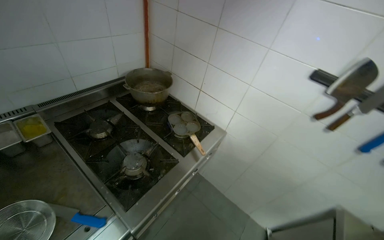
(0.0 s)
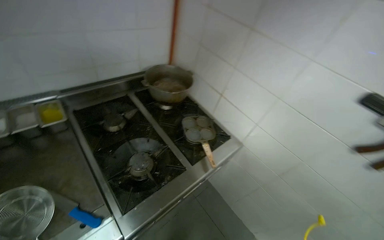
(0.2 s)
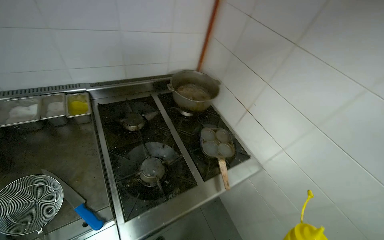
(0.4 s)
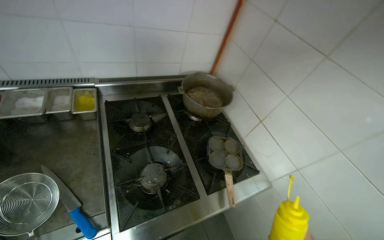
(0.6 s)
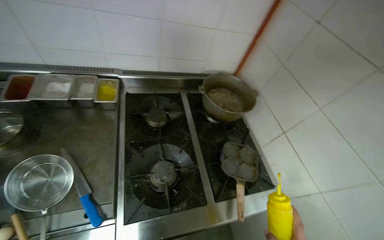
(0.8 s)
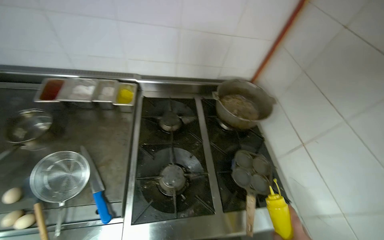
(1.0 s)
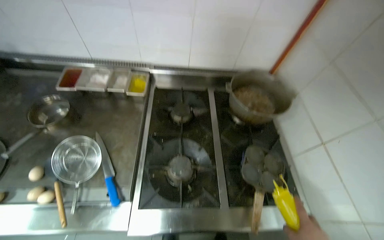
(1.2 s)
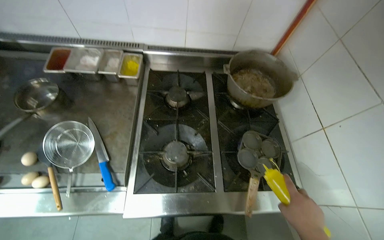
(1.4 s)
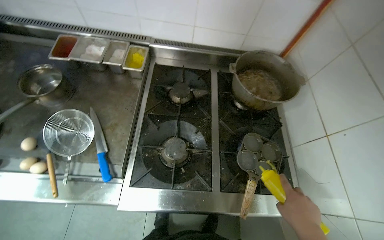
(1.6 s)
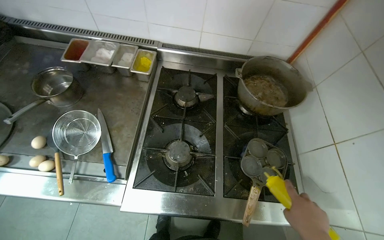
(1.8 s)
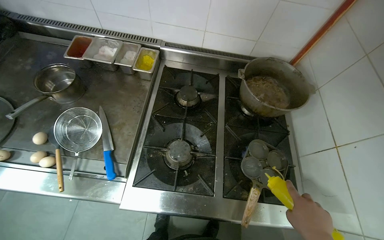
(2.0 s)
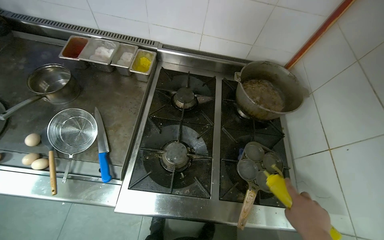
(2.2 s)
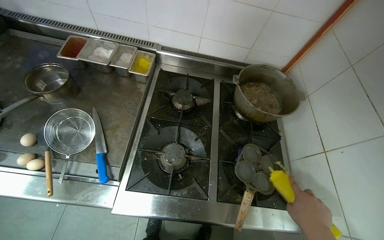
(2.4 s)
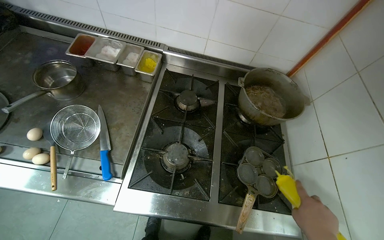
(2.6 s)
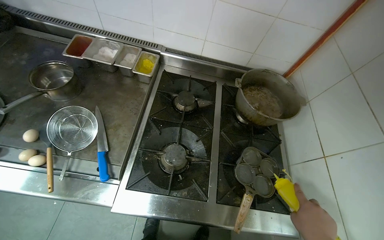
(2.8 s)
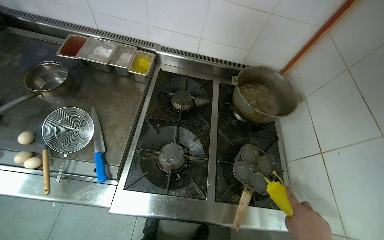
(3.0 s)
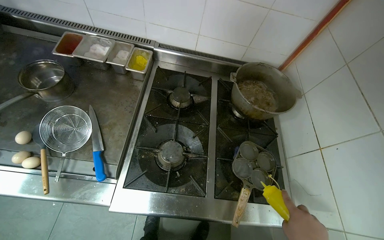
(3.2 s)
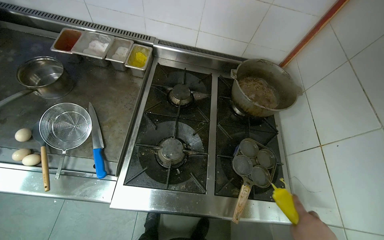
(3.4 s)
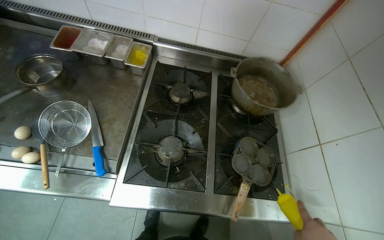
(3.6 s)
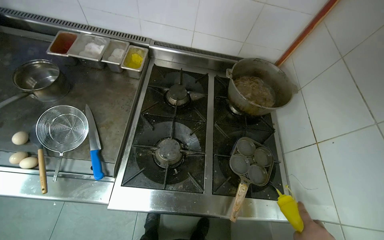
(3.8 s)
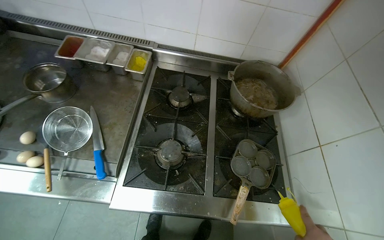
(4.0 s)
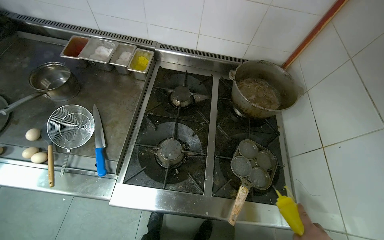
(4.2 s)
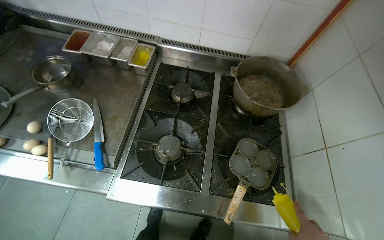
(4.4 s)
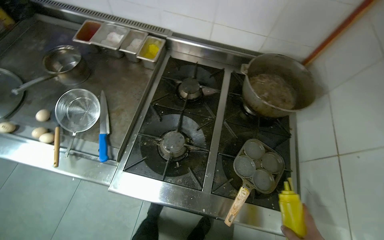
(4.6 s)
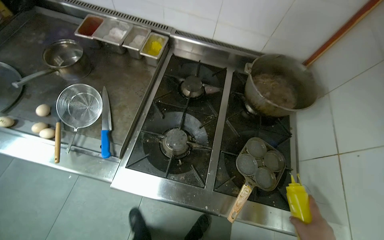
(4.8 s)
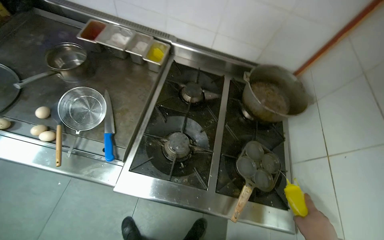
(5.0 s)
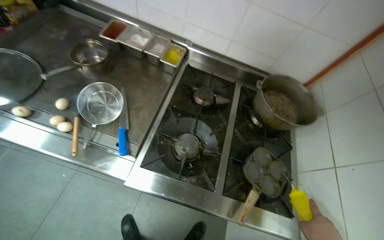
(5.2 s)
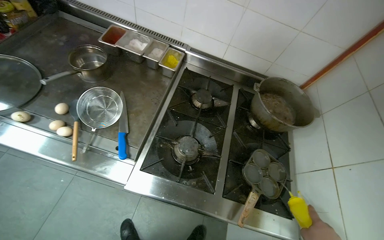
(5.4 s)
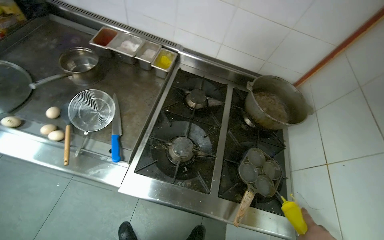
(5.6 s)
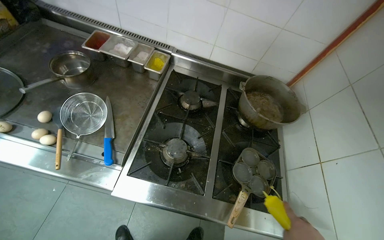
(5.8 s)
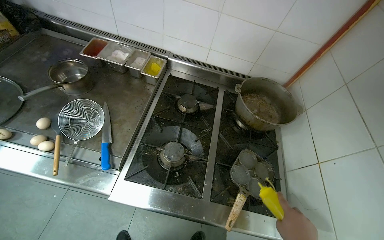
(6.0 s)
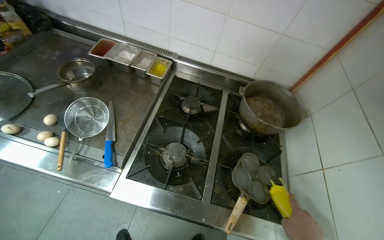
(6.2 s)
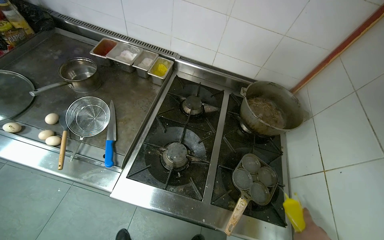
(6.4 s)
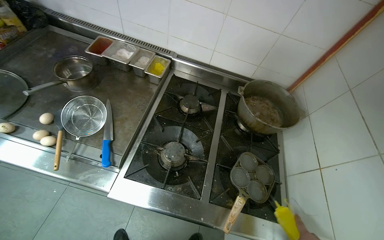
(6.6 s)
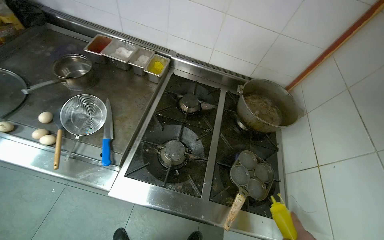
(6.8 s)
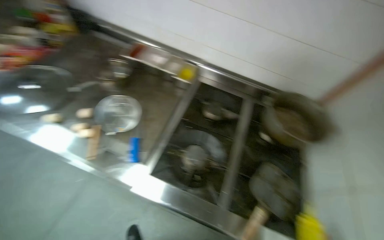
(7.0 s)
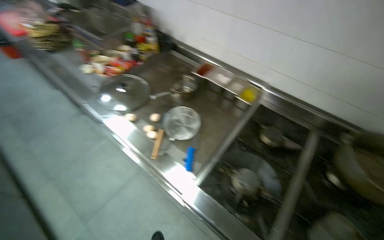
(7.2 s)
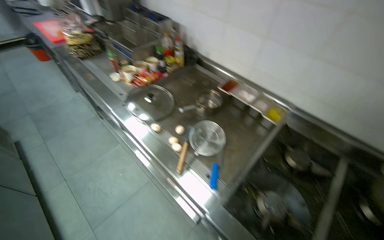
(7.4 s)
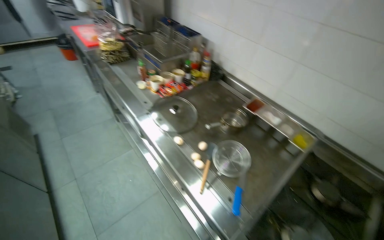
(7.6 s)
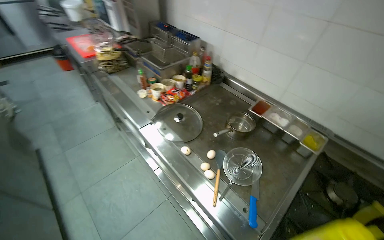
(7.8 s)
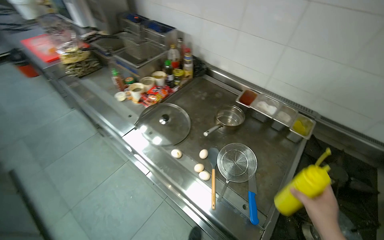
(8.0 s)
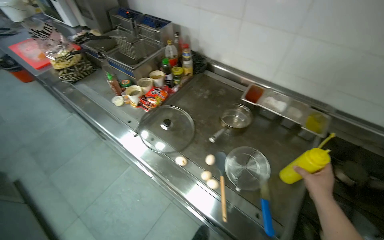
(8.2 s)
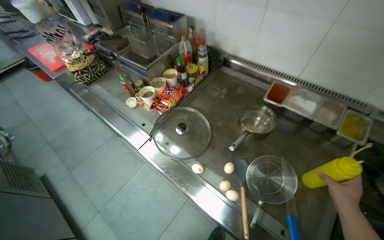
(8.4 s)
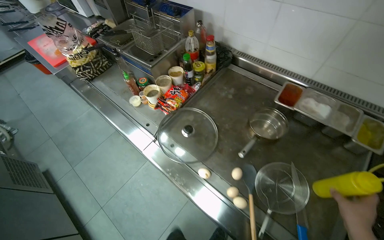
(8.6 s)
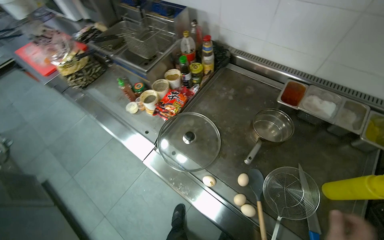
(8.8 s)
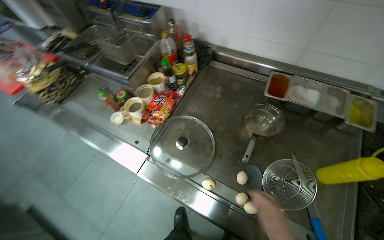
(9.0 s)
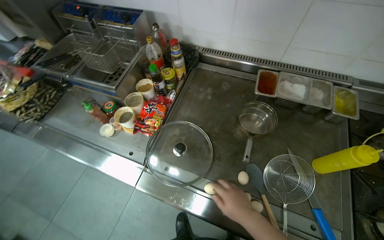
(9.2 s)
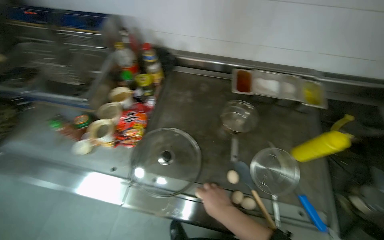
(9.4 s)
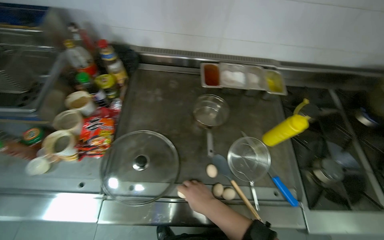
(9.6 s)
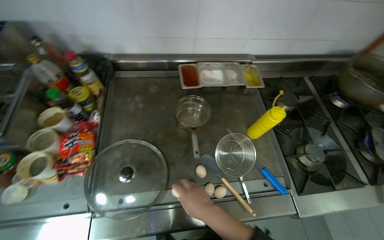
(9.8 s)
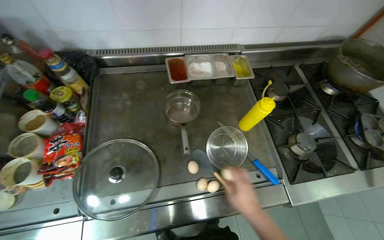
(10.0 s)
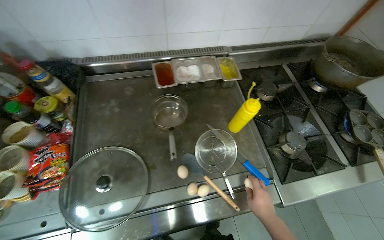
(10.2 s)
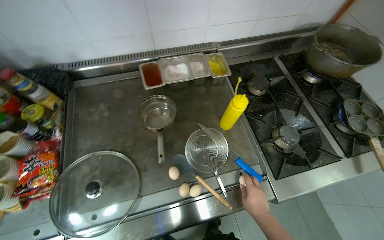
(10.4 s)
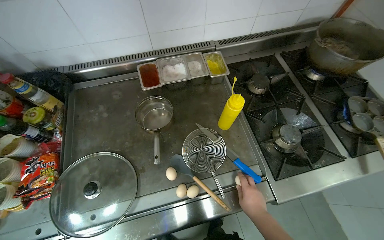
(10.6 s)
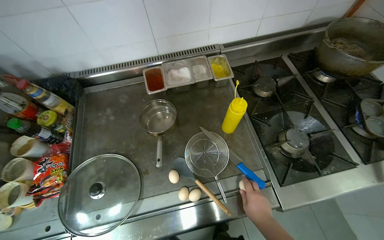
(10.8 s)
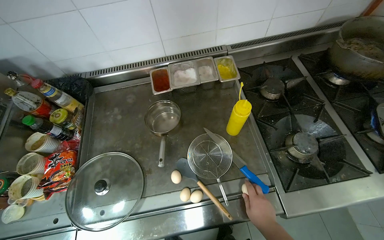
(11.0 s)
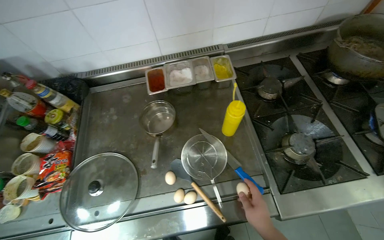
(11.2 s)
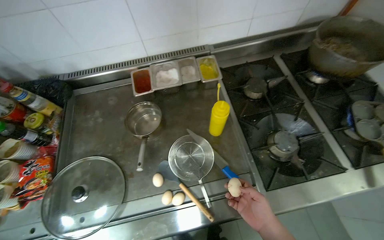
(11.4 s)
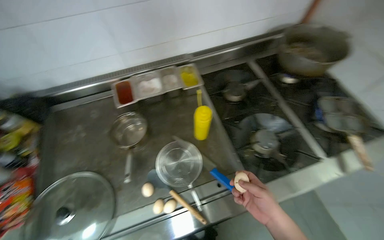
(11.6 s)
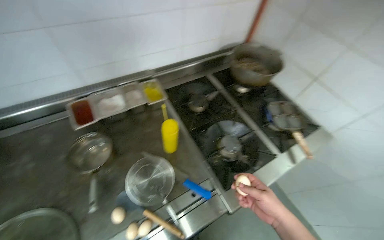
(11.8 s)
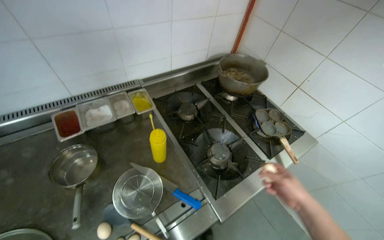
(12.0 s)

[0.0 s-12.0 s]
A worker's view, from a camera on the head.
Job: cooking food.
The whole recording: Cooking eggs on stove. The worker places a pan on the stove, adds oil, cracks multiple eggs into the pan, and adjusts the pan.
0.0 to 1.6 s: The head turns to the left by approximately 50 degrees.
6.0 to 7.6 s: The head turns to the left by roughly 40 degrees. The camera pitches upward, by about 15 degrees.
7.6 to 9.0 s: The camera is carried roughly 50 cm. The wearer looks approximately 15 degrees further downward.
9.0 to 10.4 s: The head rotates approximately 45 degrees to the right.
10.4 to 12.0 s: The head rotates about 20 degrees to the right.

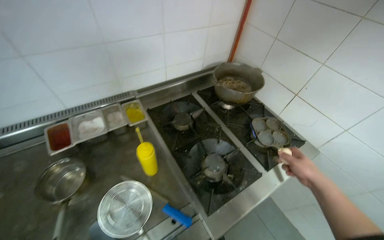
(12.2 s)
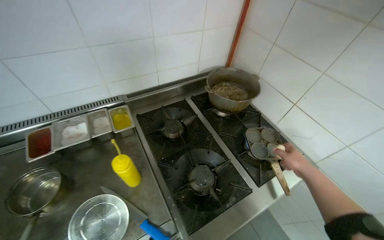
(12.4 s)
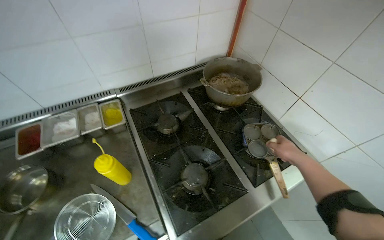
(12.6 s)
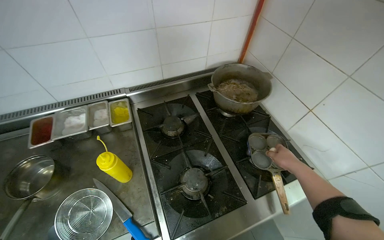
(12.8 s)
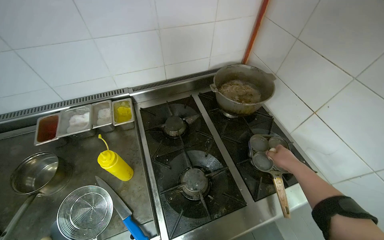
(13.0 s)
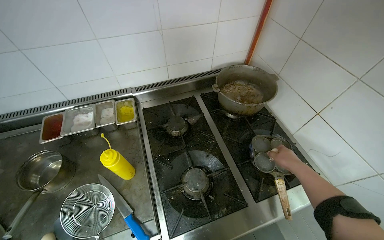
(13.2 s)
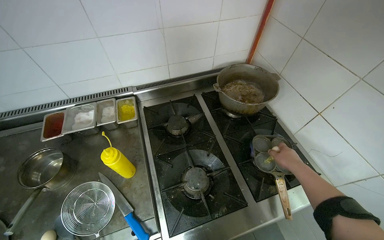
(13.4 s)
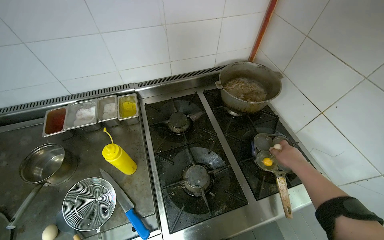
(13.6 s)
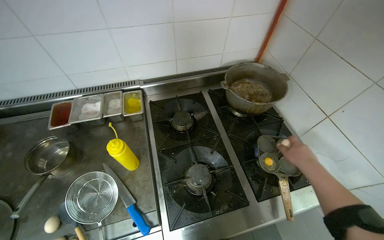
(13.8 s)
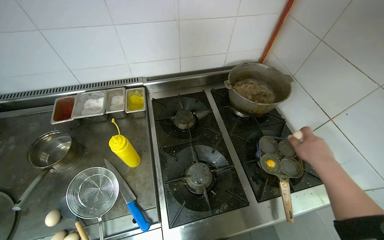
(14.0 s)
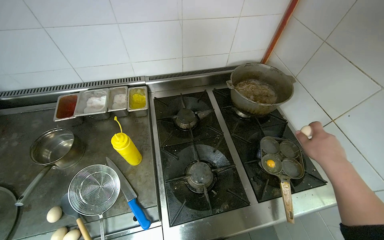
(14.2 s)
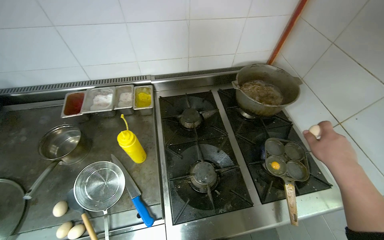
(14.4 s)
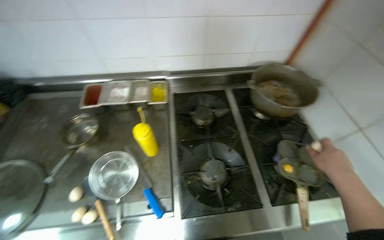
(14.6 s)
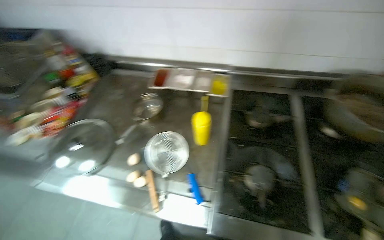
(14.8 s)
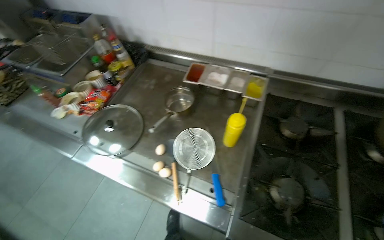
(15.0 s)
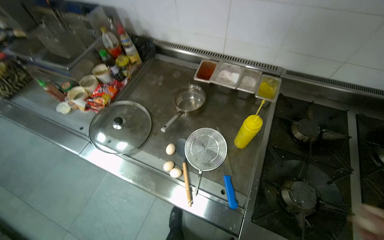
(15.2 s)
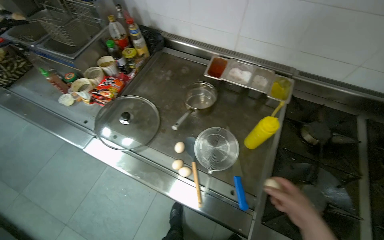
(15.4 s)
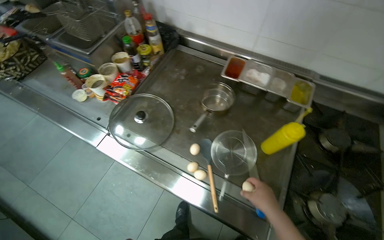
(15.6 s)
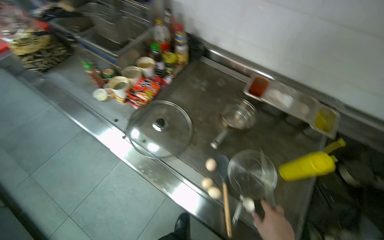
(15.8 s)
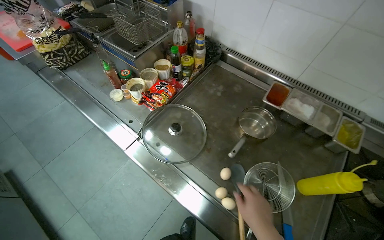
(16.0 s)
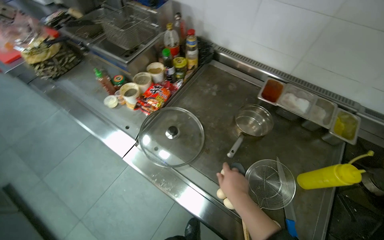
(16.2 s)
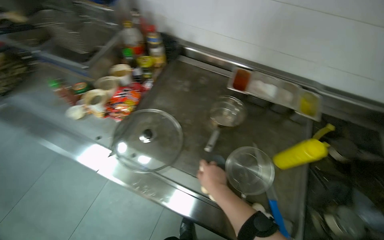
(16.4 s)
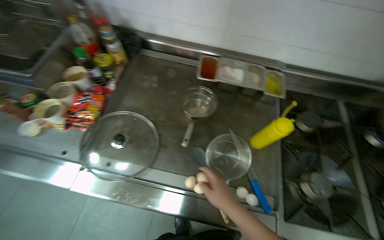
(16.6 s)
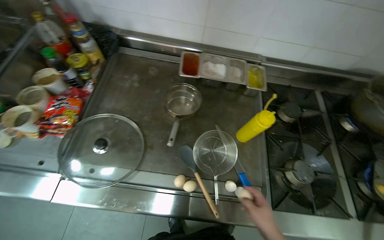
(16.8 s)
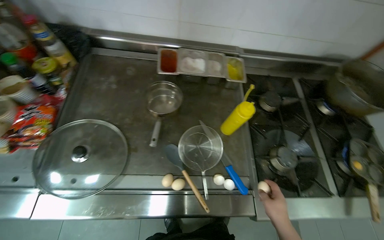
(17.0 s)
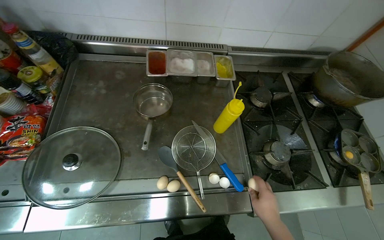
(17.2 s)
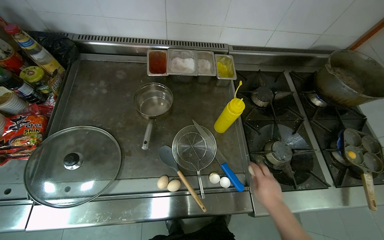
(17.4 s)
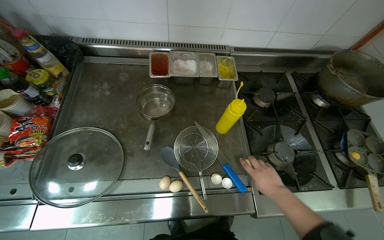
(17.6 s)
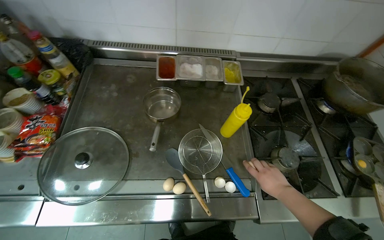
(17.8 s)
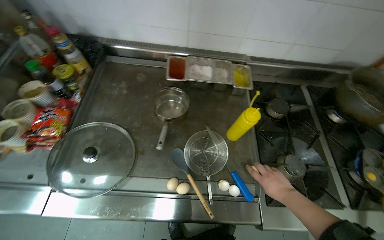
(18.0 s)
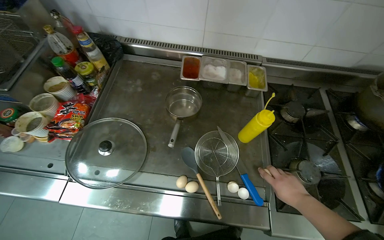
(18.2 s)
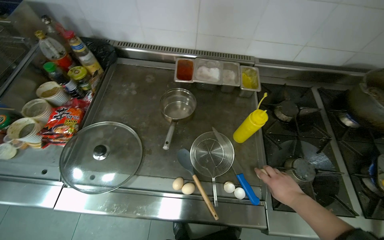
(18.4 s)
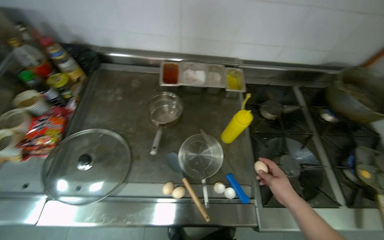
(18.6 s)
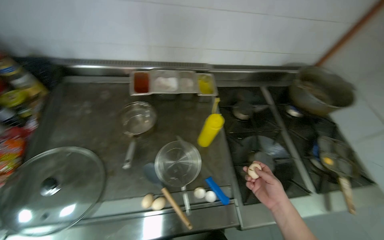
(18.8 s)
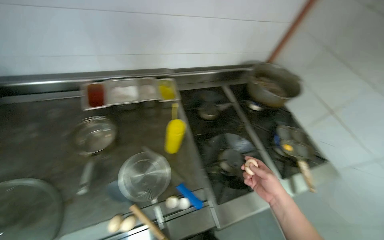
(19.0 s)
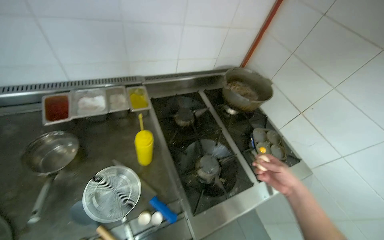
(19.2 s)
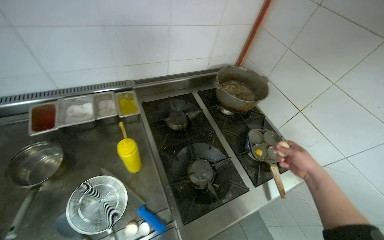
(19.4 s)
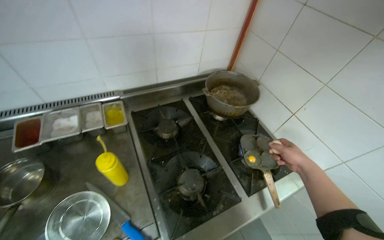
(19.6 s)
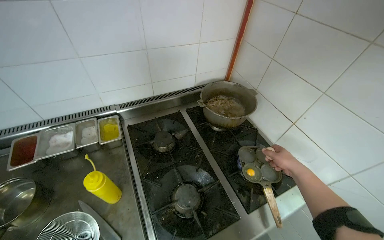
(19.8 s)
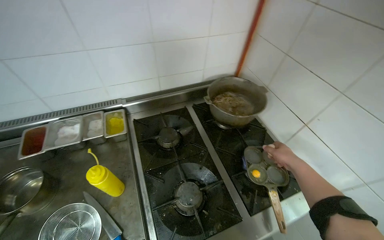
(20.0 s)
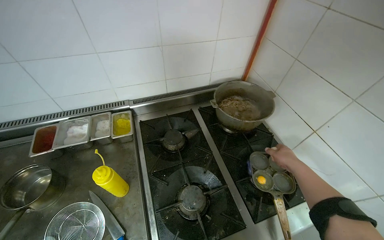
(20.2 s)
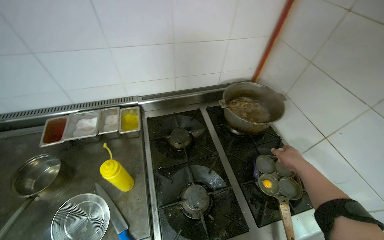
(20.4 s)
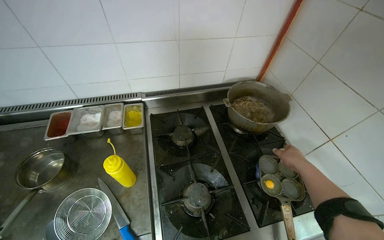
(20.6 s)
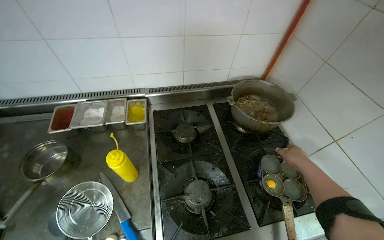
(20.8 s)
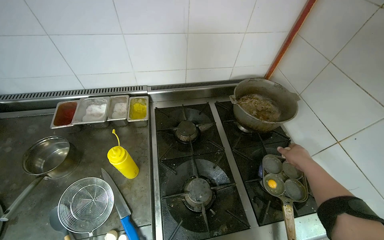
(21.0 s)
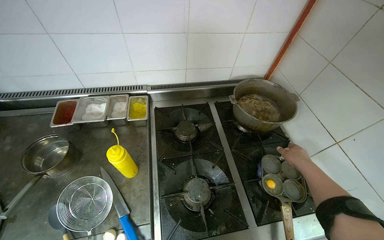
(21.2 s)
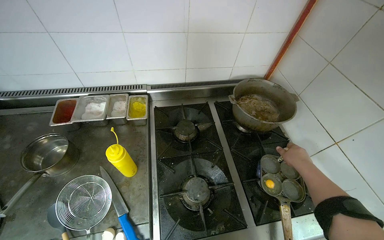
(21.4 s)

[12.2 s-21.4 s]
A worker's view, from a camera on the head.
Job: cooking food.
The whole recording: Cooking eggs on stove. The worker places a pan on the stove, adds oil, cracks multiple eggs into the pan, and adjusts the pan.
12.2 to 13.8 s: The wearer's head swings about 15 degrees to the left.
13.8 to 15.2 s: The head rotates roughly 40 degrees to the left.
15.2 to 16.8 s: The head turns to the right by approximately 20 degrees.
16.8 to 18.4 s: The right hand shifts some 20 cm to the right and farther from the camera.
18.4 to 19.8 s: The head travels approximately 50 cm. The wearer looks roughly 30 degrees further to the right.
